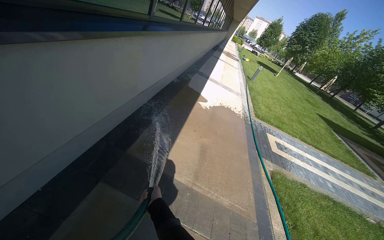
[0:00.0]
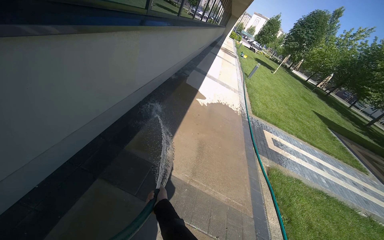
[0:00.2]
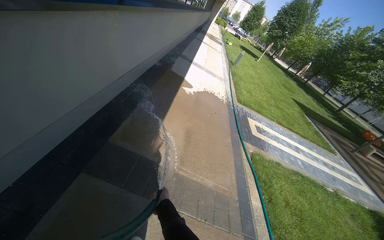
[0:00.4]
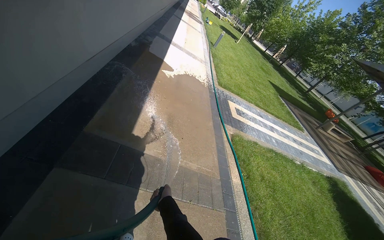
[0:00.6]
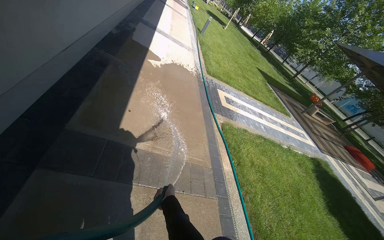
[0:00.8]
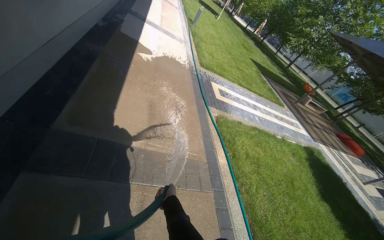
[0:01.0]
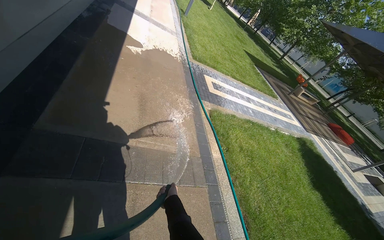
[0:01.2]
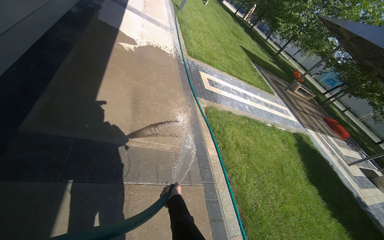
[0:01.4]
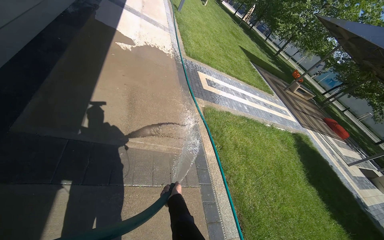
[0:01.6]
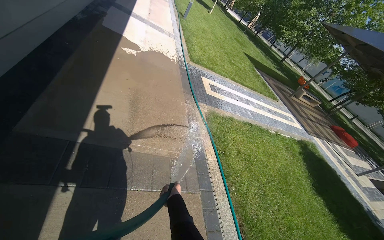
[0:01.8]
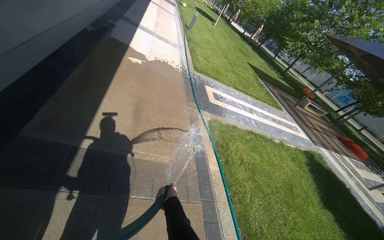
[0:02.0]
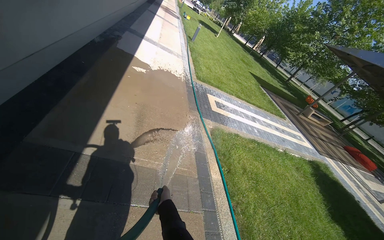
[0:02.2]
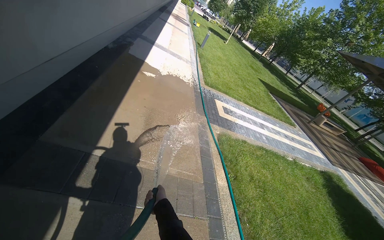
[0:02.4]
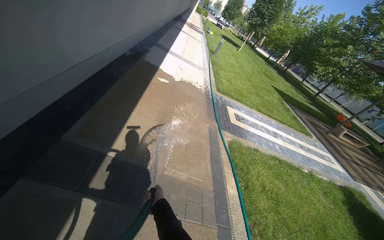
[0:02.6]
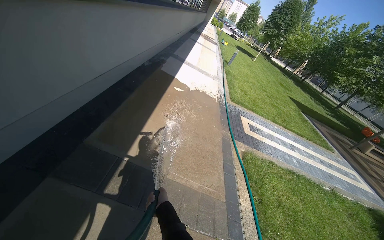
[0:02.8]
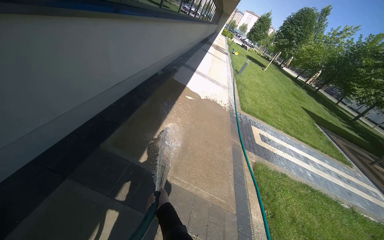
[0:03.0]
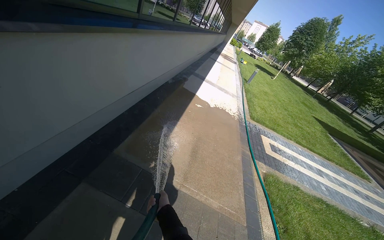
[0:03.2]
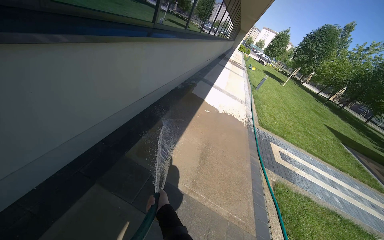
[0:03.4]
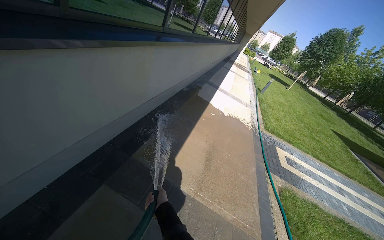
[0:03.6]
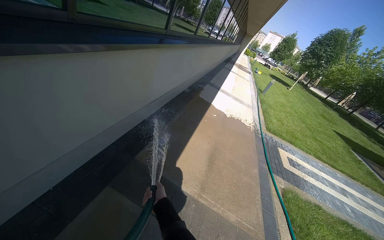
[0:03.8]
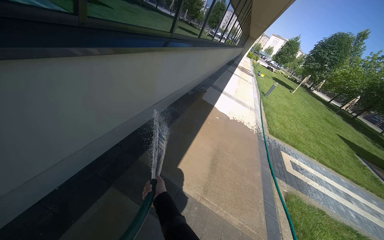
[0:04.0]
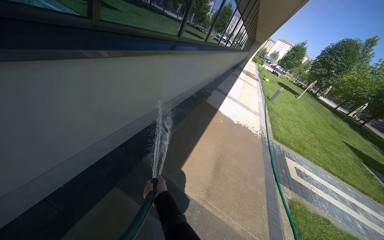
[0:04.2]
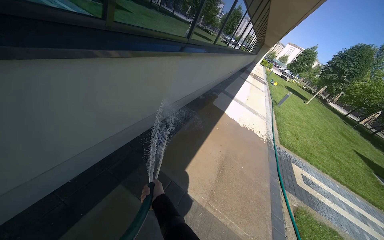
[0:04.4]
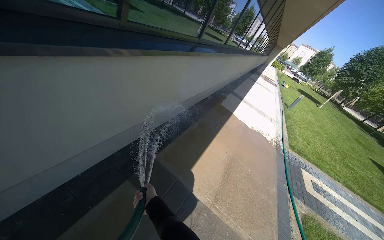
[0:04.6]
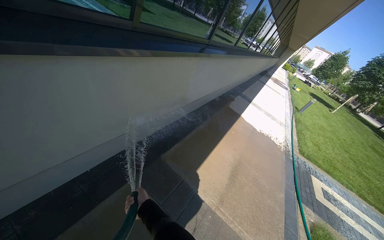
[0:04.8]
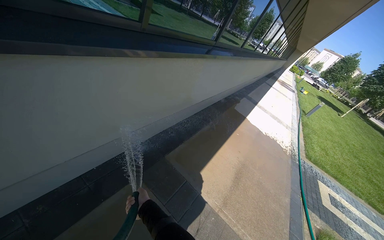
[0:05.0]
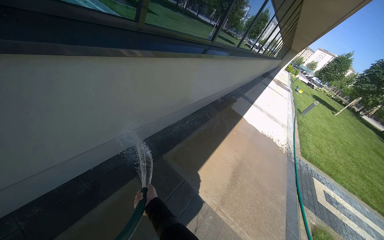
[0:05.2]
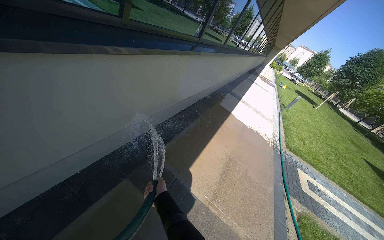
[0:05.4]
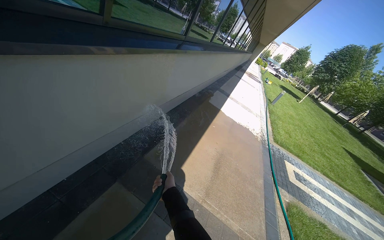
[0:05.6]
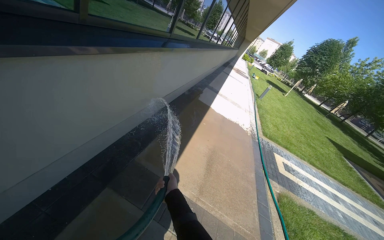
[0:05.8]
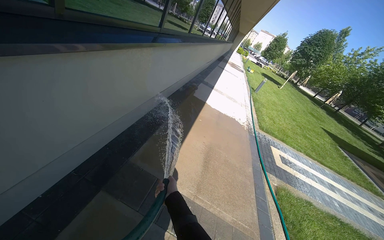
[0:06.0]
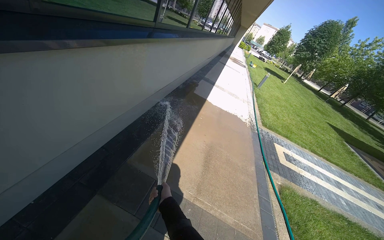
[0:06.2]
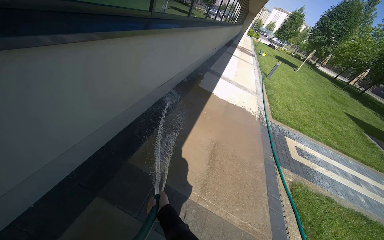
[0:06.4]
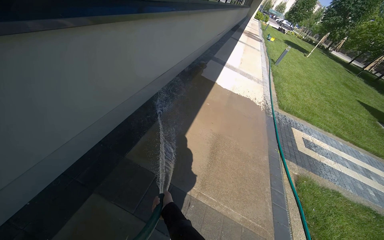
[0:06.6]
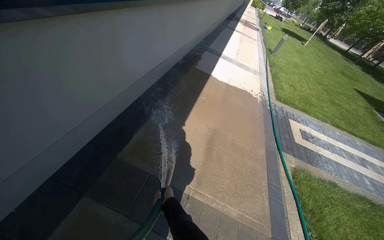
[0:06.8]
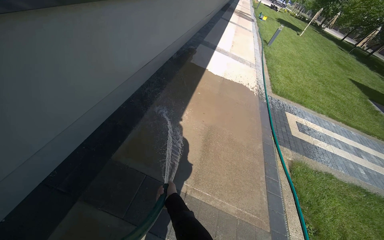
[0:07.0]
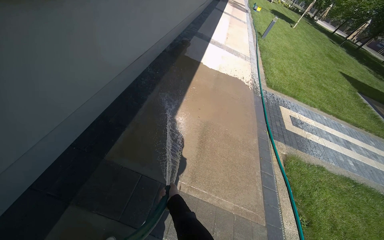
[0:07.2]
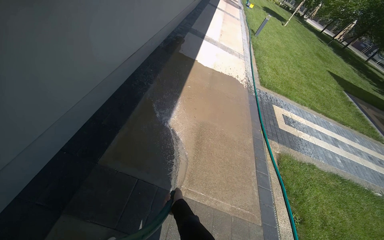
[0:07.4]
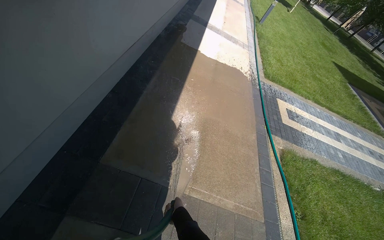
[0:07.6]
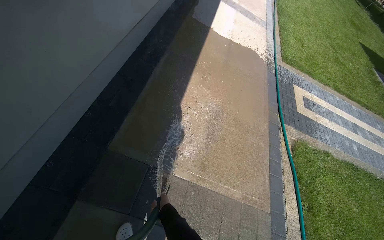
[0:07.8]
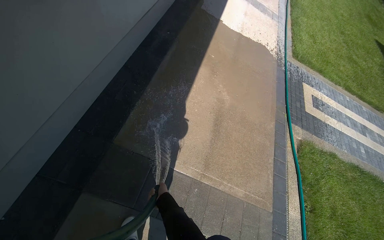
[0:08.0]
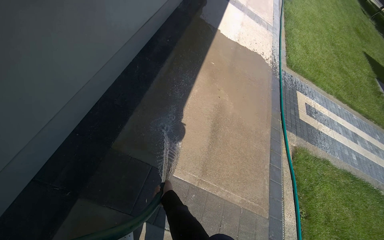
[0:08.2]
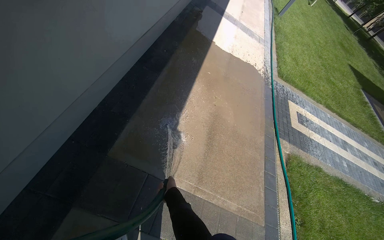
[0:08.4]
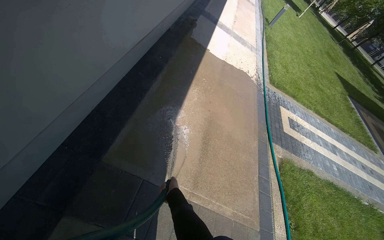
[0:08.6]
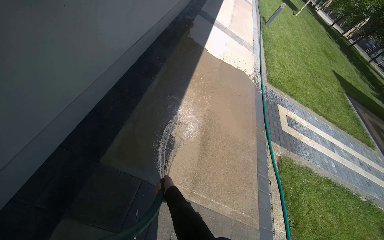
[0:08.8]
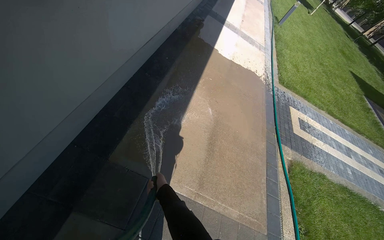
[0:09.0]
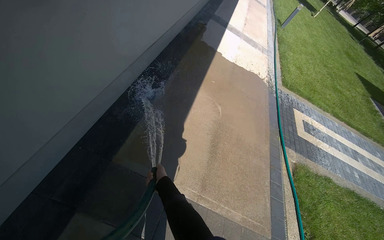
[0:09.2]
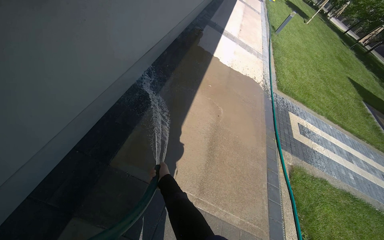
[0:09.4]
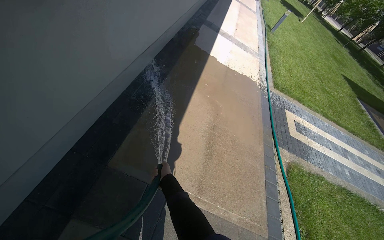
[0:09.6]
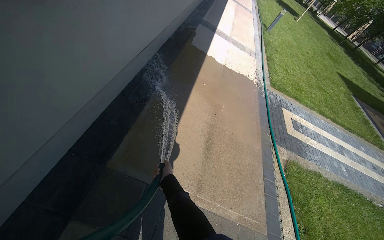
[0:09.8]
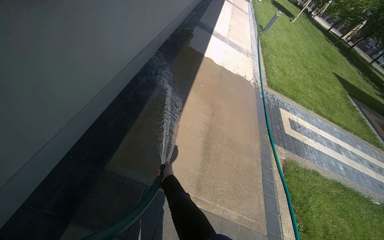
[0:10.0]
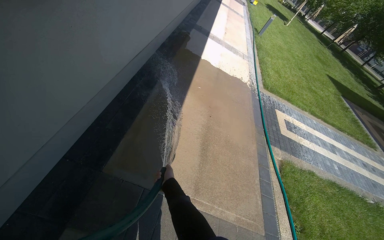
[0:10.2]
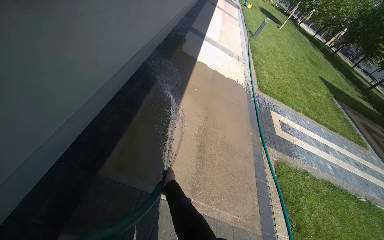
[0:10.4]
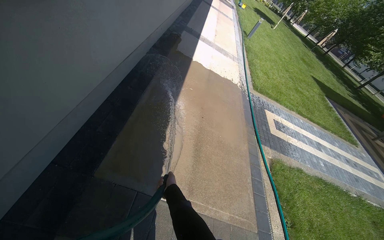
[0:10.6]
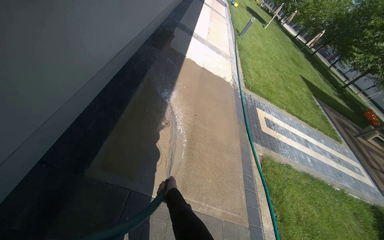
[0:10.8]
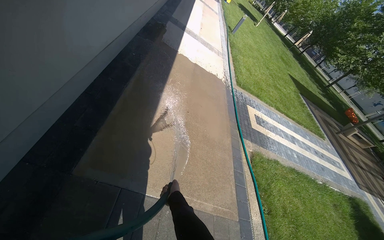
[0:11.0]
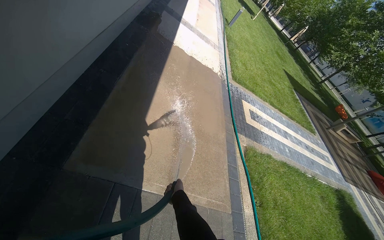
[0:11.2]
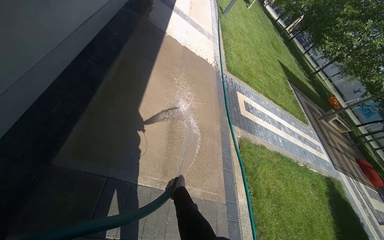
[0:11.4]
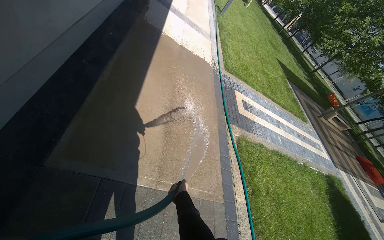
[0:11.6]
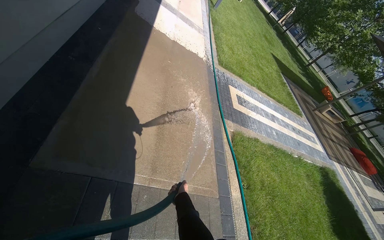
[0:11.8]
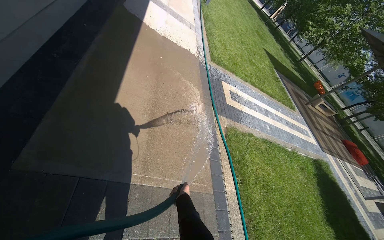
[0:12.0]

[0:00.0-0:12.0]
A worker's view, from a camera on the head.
Job: sweeping floor.
The whole recording: Rinsing concrete ground. The worker rinses the concrete ground with a hose.
0.0 to 1.6 s: The head turns to the right by some 25 degrees. The view tilts about 20 degrees downward. The right hand goes approximately 40 cm to the right.
1.6 to 3.0 s: The head rotates some 20 degrees to the left. The camera pitches upward, by some 20 degrees.
4.4 to 6.0 s: The right hand is displaced to the right by some 15 cm.
6.0 to 7.6 s: The wearer moves roughly 70 cm. The camera pitches downward, by approximately 20 degrees.
7.6 to 9.0 s: The right hand travels up the picture and to the left by some 20 cm.
10.4 to 12.0 s: The right hand is displaced to the right and down the picture by roughly 40 cm.

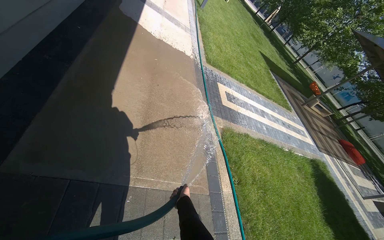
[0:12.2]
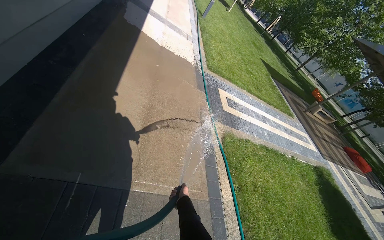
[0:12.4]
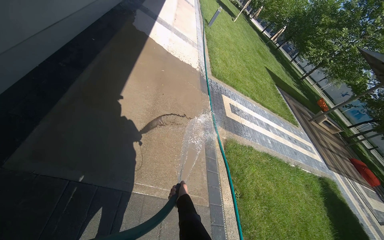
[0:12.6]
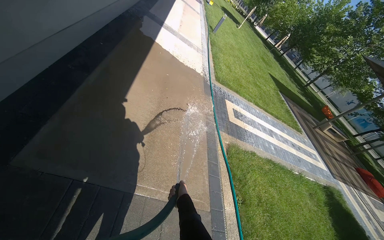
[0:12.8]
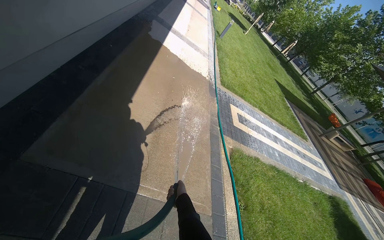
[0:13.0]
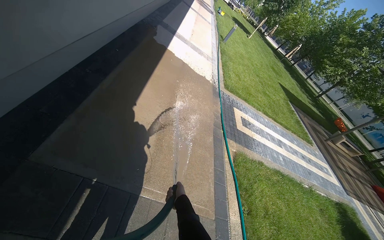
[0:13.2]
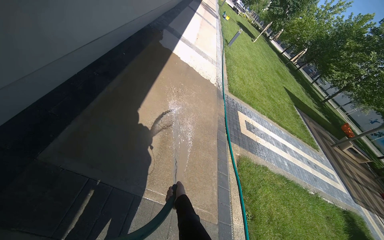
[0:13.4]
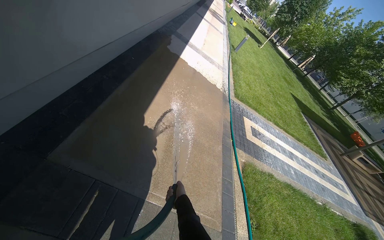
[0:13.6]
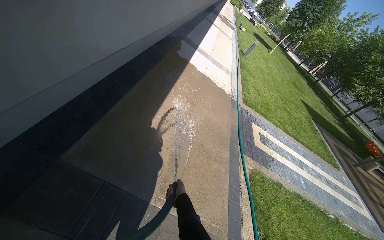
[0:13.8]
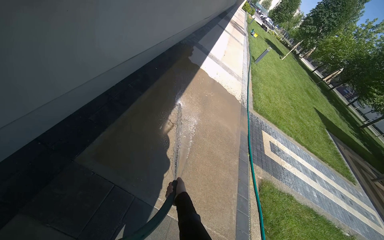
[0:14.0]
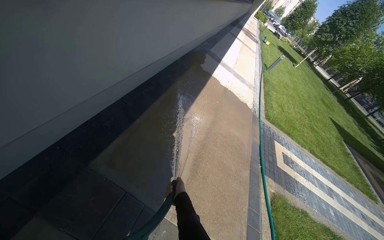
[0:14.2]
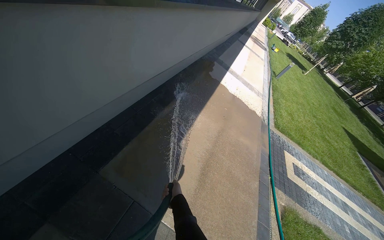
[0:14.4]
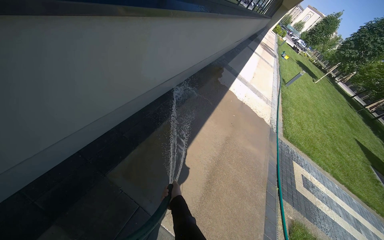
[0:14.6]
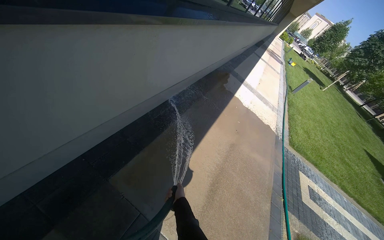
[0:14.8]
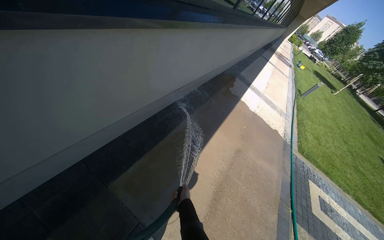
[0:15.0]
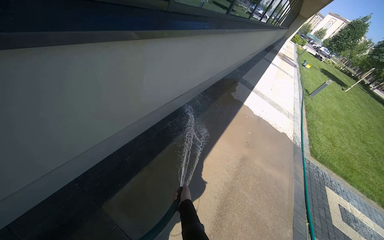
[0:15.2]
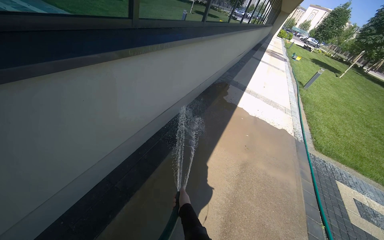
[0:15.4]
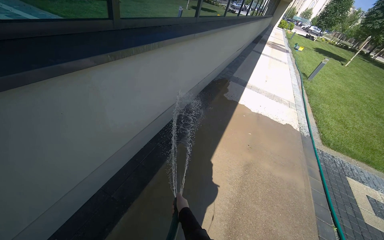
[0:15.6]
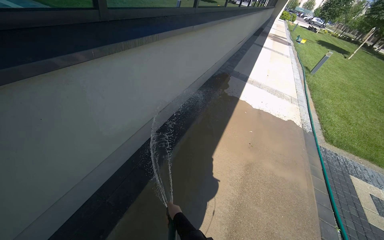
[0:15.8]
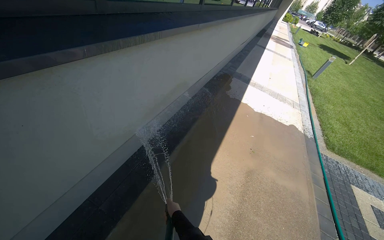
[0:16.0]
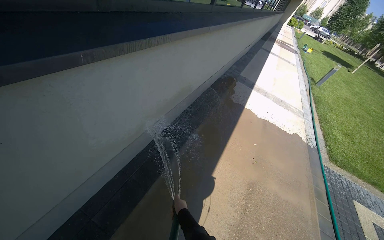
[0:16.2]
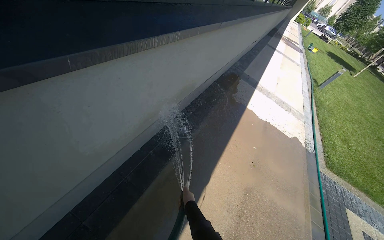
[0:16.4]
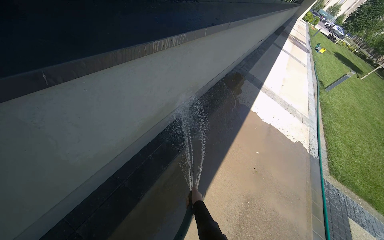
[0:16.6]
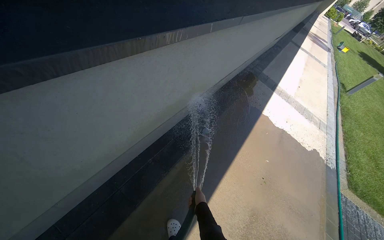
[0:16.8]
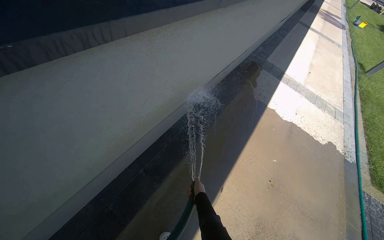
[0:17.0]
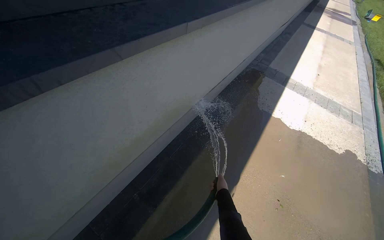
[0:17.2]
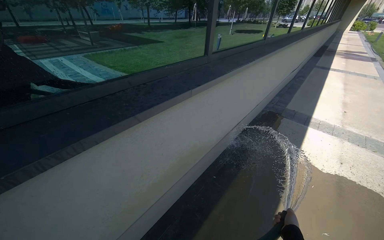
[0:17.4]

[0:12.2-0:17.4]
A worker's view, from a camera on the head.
Job: sweeping floor.
The whole recording: Rinsing concrete ground. The worker rinses the concrete ground with a hose.
12.2 to 14.0 s: The wearer's head swings roughly 20 degrees to the left. The view tilts some 15 degrees upward.
14.0 to 15.6 s: The camera is carried approximately 50 cm. The camera sweeps to the left, by roughly 15 degrees. The view tips upward by roughly 10 degrees.
15.6 to 17.4 s: The wearer moves some 1 m. The view pans to the left by about 20 degrees.

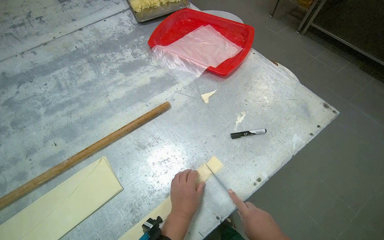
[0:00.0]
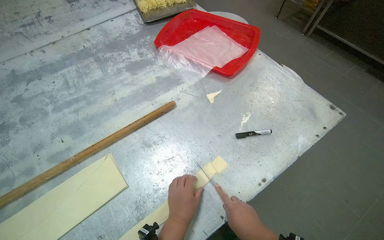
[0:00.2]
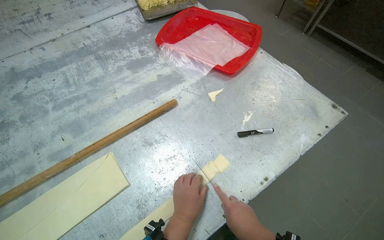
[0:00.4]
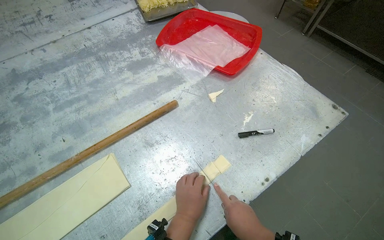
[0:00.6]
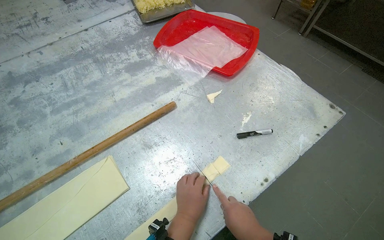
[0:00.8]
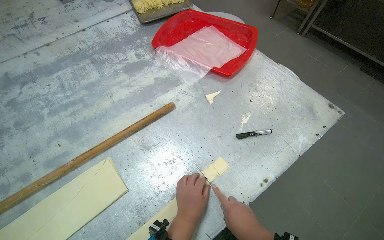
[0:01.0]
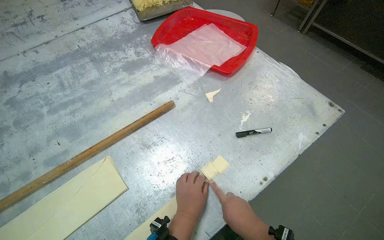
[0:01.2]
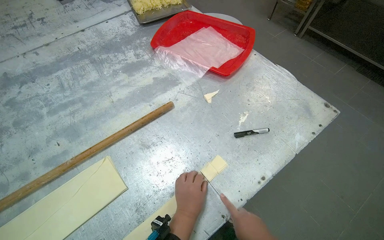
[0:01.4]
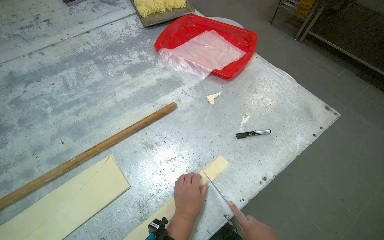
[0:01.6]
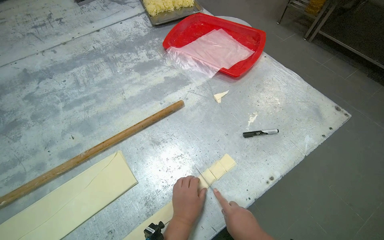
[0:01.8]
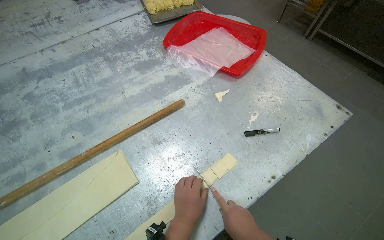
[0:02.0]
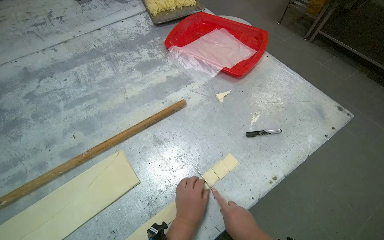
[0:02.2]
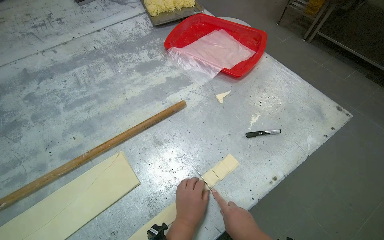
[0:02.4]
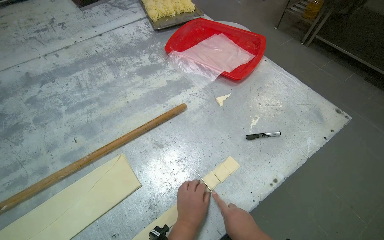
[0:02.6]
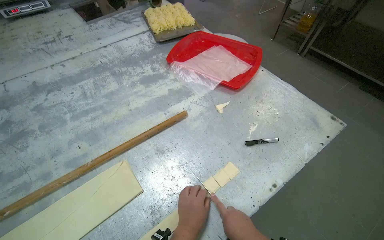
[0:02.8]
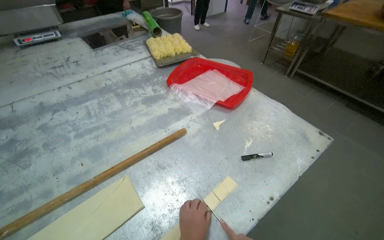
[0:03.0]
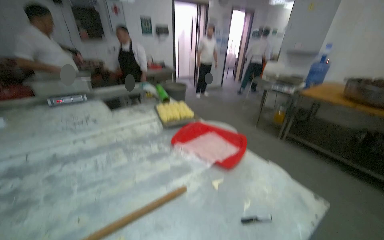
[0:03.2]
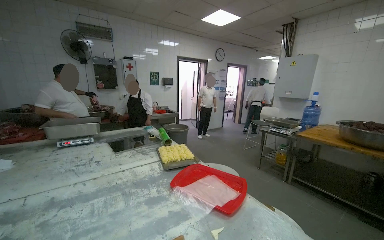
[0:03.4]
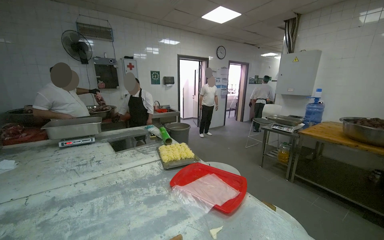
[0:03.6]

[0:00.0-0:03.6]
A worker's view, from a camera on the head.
Job: preparing food.
The whole recording: Cutting dough into pieces. The worker uses a knife to cut a sheet of dough into small square pieces on a metal table.
1.8 to 3.6 s: The camera pitches upward, by approximately 45 degrees.
